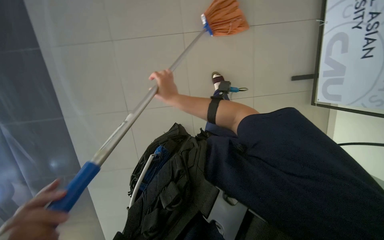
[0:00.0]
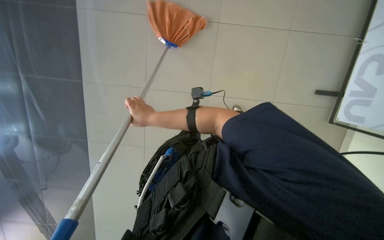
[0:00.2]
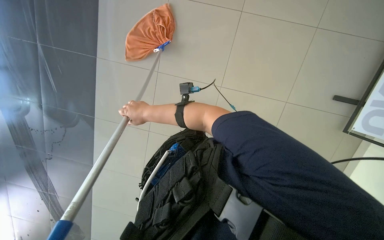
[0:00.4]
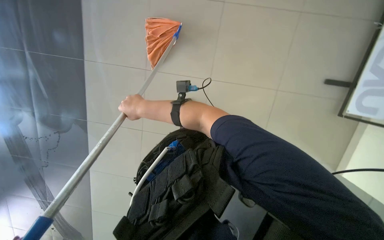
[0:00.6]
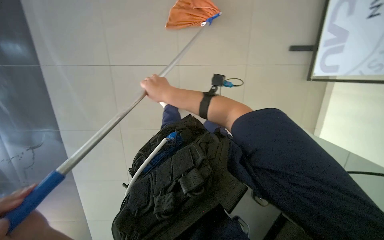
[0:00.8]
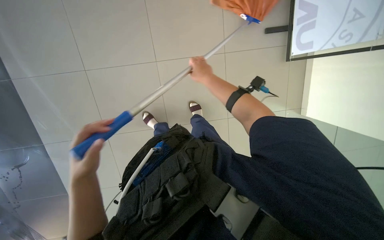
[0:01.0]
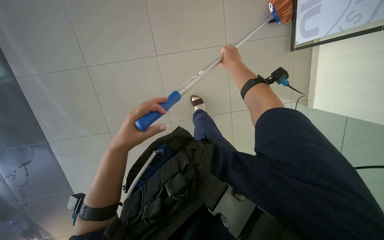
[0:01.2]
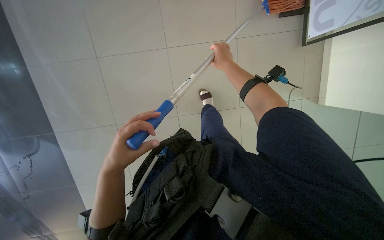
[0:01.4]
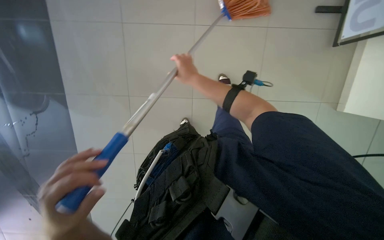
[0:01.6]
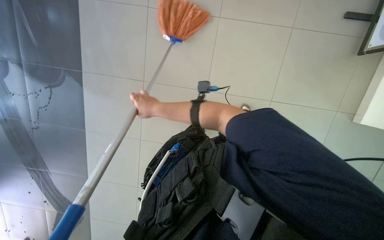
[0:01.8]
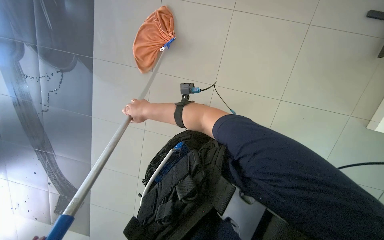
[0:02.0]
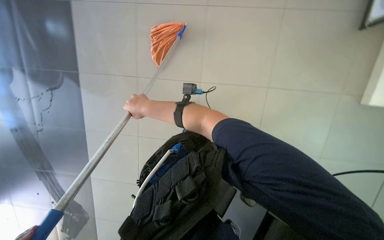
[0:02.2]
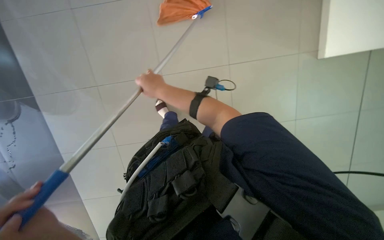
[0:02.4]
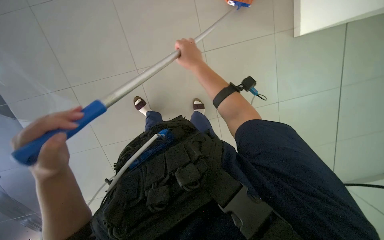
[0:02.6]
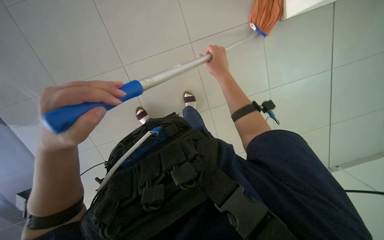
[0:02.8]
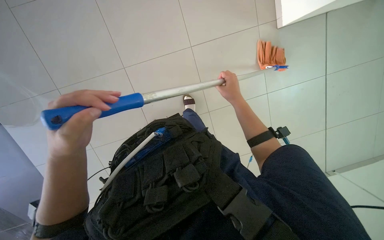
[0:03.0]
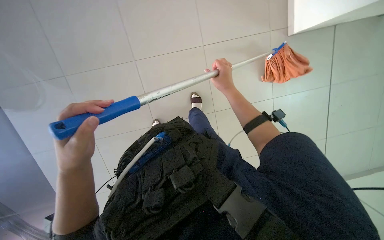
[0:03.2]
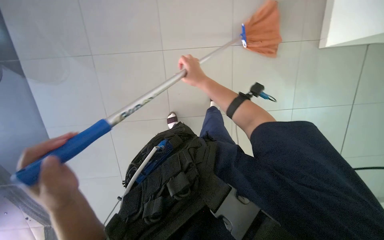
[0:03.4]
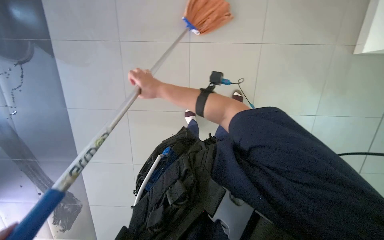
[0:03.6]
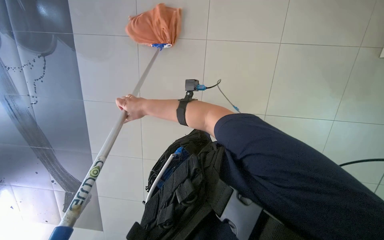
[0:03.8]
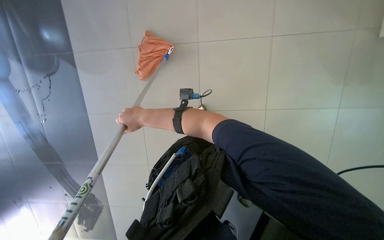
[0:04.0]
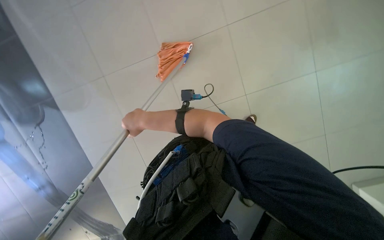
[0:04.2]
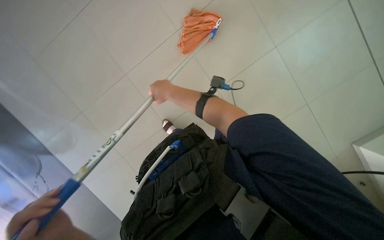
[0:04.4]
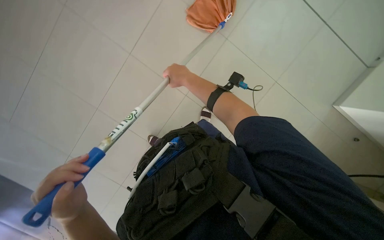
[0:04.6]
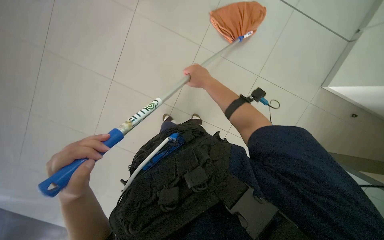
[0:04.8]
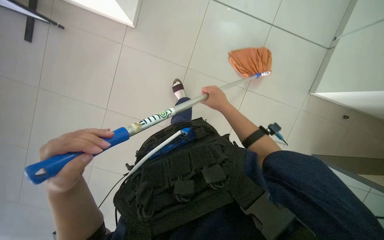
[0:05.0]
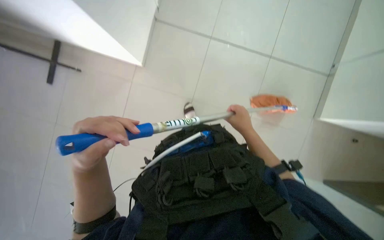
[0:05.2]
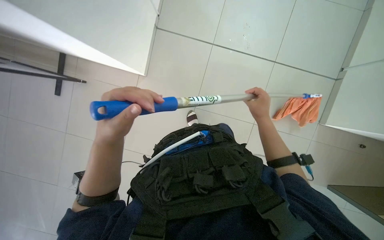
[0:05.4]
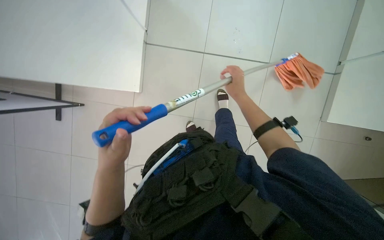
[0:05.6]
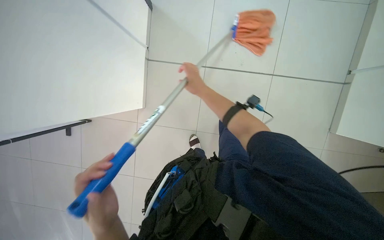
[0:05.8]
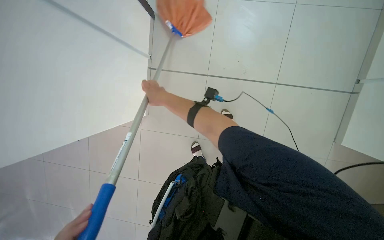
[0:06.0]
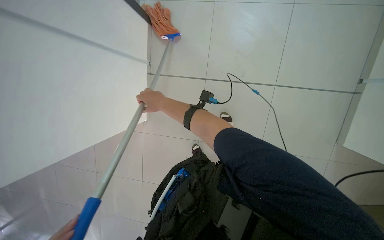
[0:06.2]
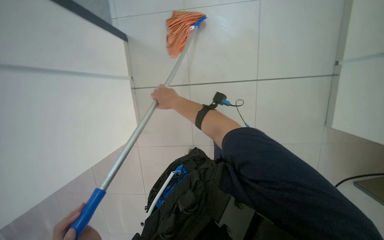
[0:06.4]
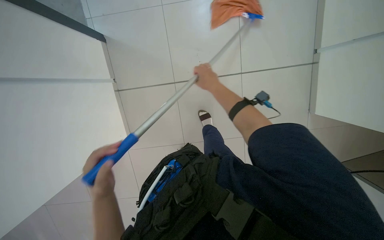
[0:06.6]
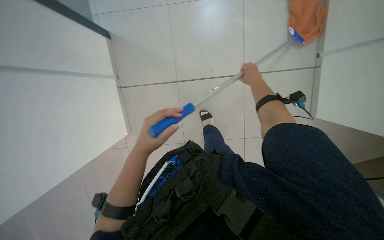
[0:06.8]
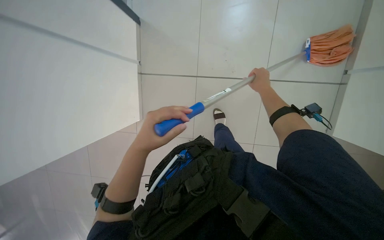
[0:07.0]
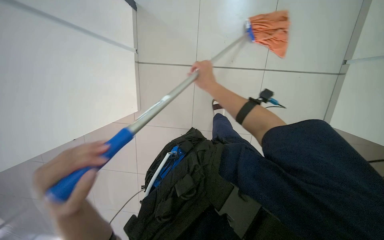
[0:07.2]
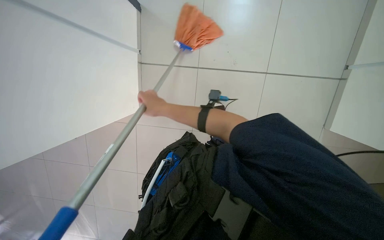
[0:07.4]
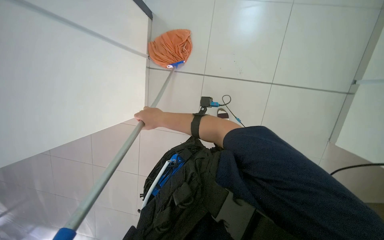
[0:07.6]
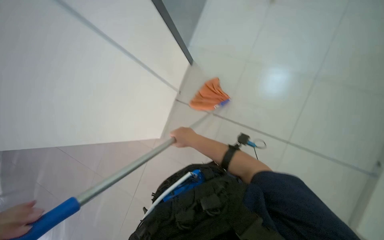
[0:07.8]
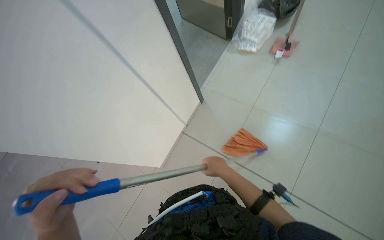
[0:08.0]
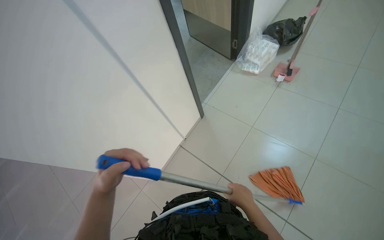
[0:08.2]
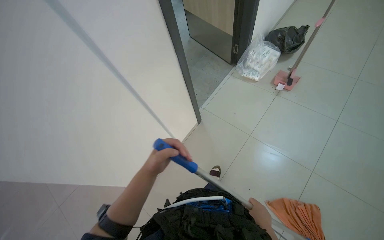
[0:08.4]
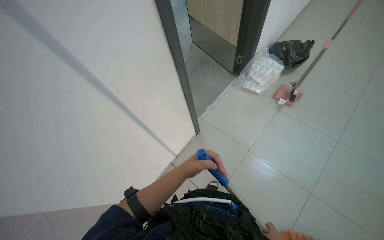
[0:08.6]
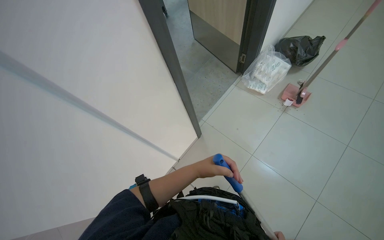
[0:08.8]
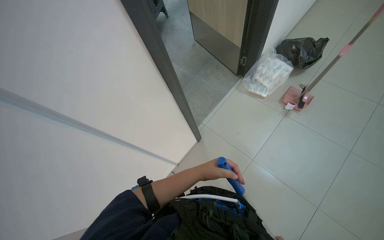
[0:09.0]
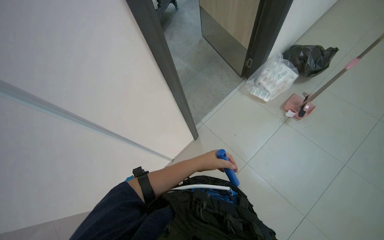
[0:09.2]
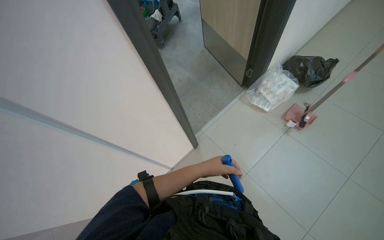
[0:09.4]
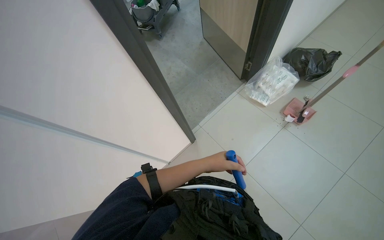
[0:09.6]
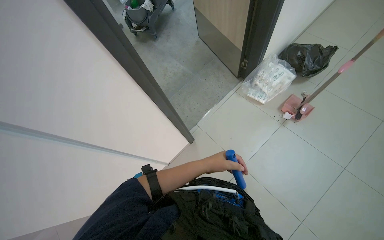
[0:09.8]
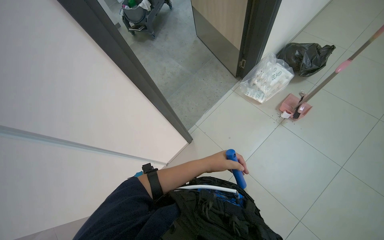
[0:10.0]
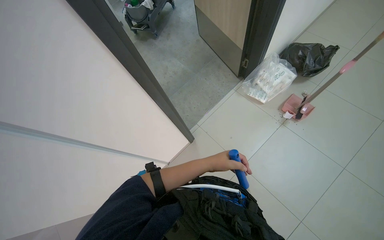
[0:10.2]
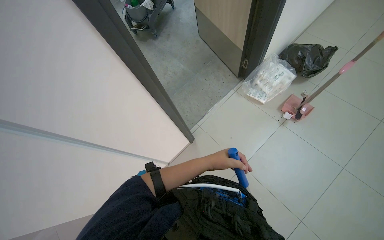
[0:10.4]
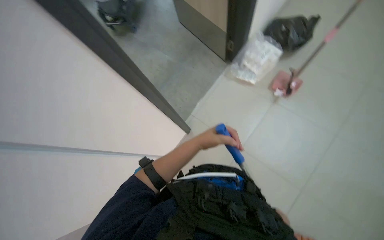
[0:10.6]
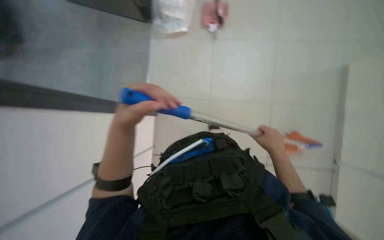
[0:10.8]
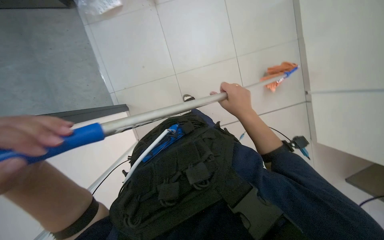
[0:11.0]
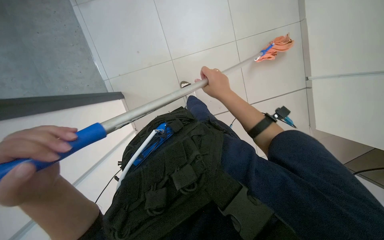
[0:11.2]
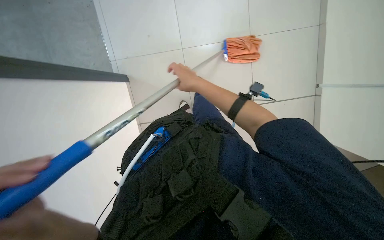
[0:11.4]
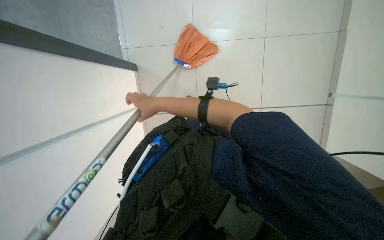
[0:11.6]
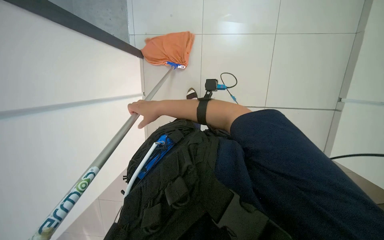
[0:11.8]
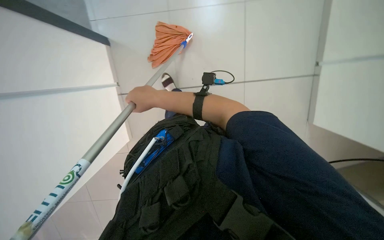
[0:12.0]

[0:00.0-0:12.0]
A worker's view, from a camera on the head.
Job: mopping floor.
The whole recording: Mopping floor. The worker continues mopping the tiled floor with a white mop head.
0:00.0 to 0:01.6: The wearer looks some 15 degrees further downward. The scene rotates counterclockwise by some 30 degrees. The right hand moves left and right over some 30 cm, changing direction 2 times.
0:03.0 to 0:04.4: The camera is aimed some 30 degrees further to the left.
0:04.4 to 0:06.0: The view tips upward by about 10 degrees. The right hand travels to the right and back again, about 10 cm each way.
0:10.4 to 0:12.0: The wearer's head swings about 70 degrees to the right. The view tilts approximately 25 degrees downward.

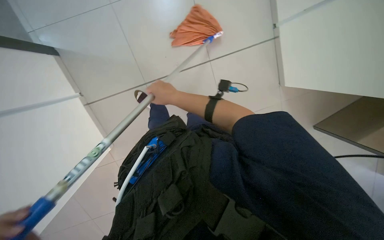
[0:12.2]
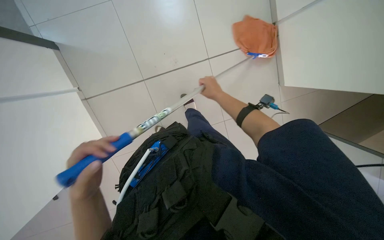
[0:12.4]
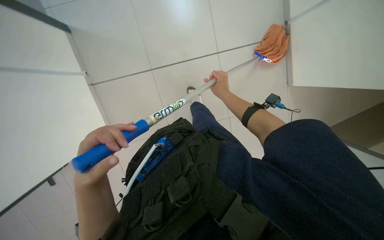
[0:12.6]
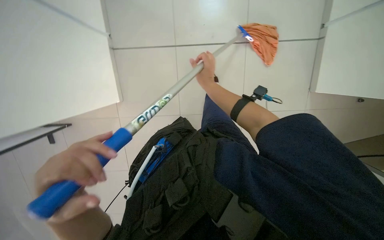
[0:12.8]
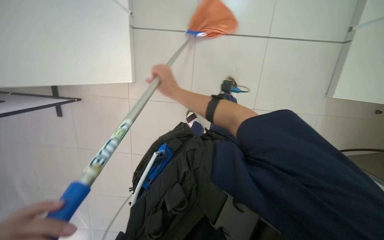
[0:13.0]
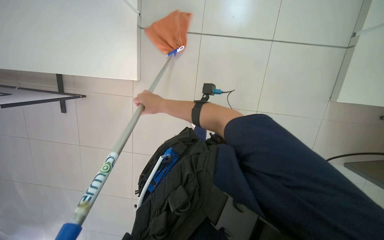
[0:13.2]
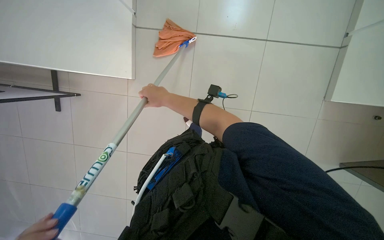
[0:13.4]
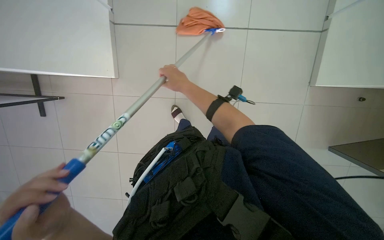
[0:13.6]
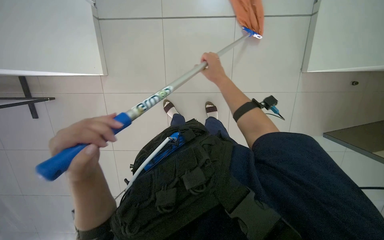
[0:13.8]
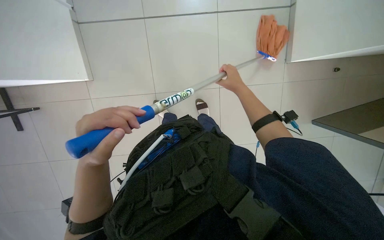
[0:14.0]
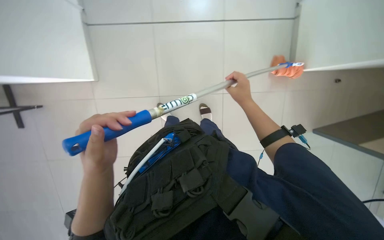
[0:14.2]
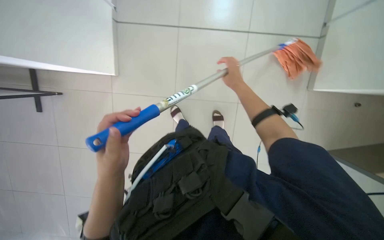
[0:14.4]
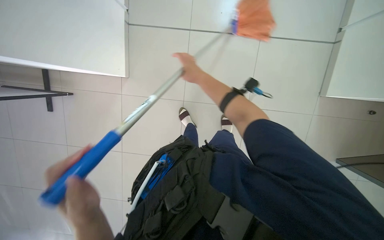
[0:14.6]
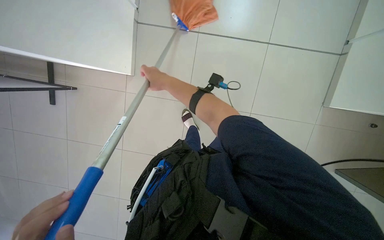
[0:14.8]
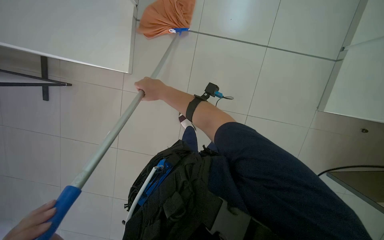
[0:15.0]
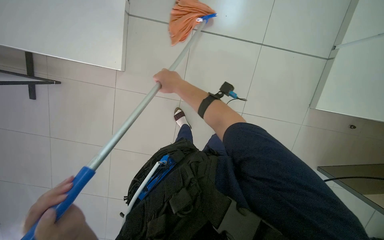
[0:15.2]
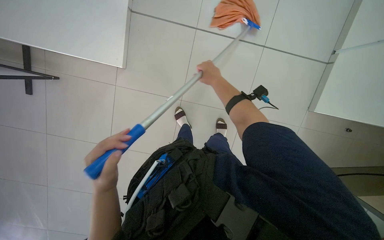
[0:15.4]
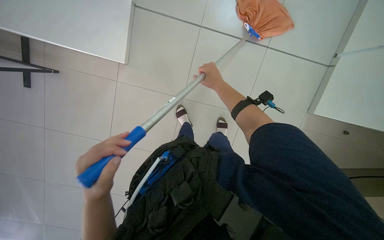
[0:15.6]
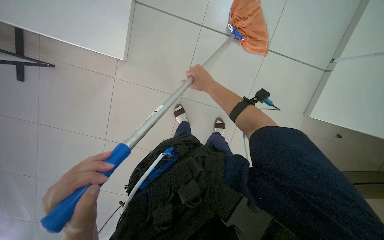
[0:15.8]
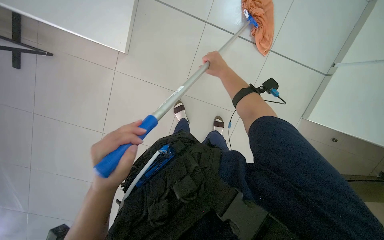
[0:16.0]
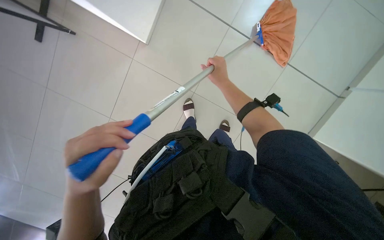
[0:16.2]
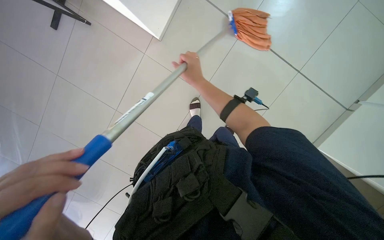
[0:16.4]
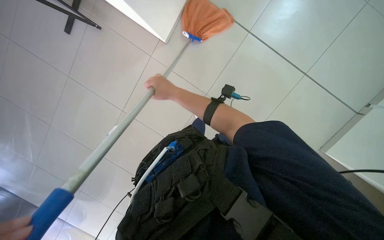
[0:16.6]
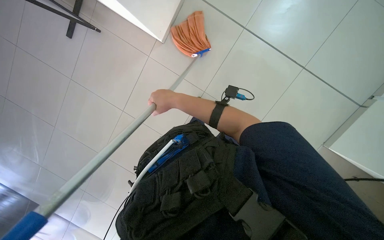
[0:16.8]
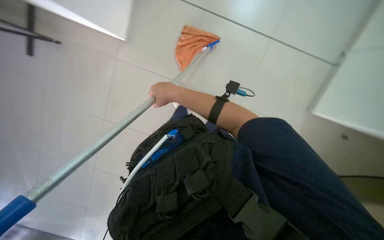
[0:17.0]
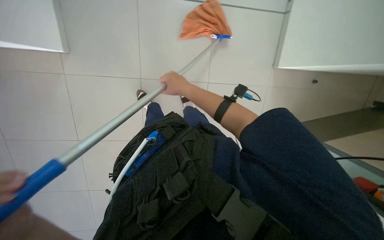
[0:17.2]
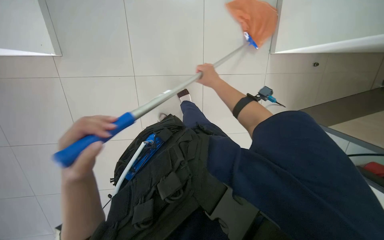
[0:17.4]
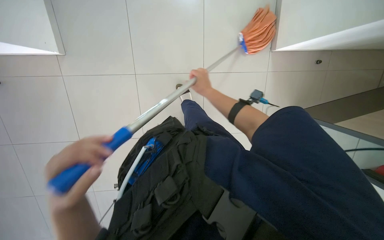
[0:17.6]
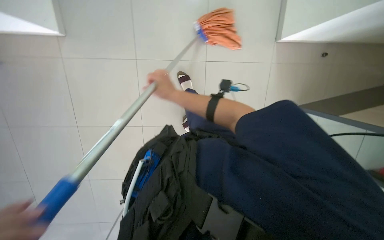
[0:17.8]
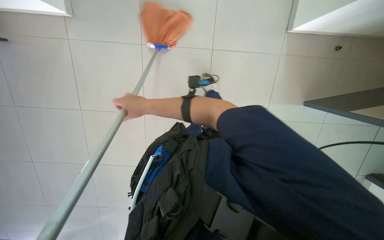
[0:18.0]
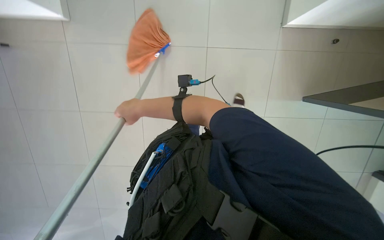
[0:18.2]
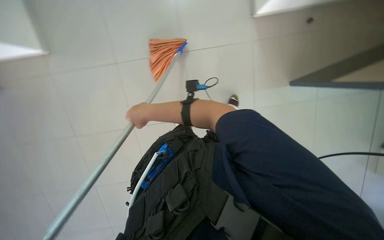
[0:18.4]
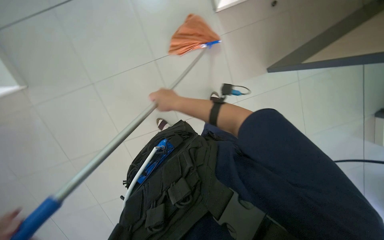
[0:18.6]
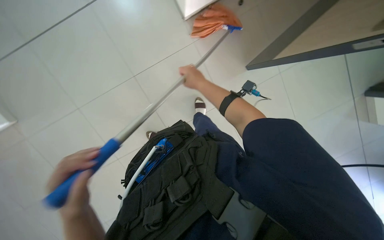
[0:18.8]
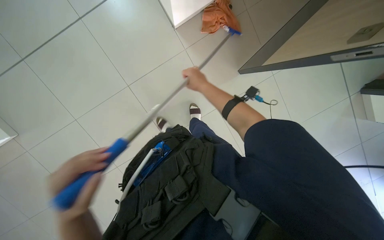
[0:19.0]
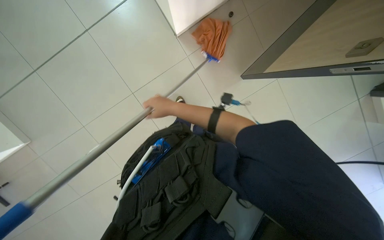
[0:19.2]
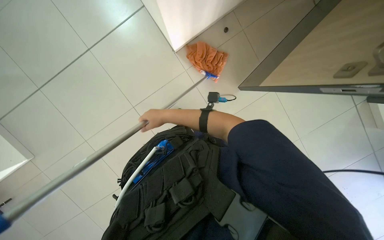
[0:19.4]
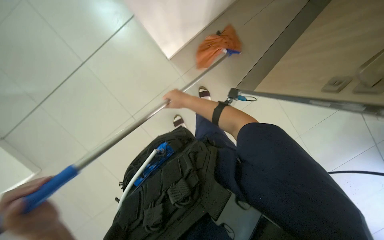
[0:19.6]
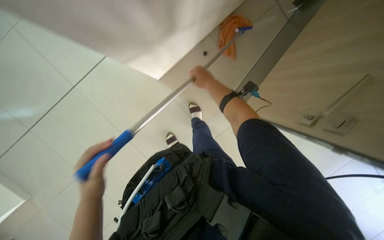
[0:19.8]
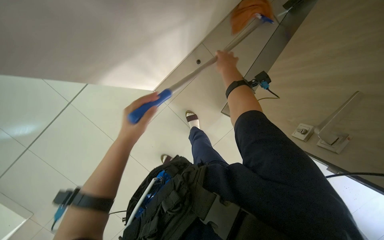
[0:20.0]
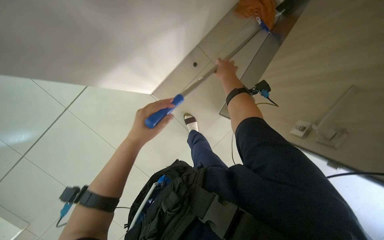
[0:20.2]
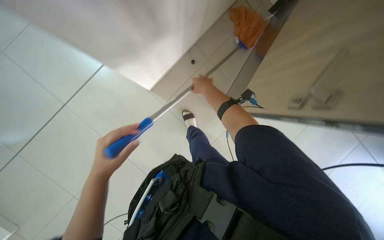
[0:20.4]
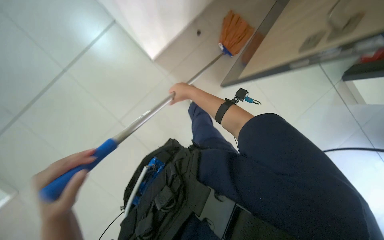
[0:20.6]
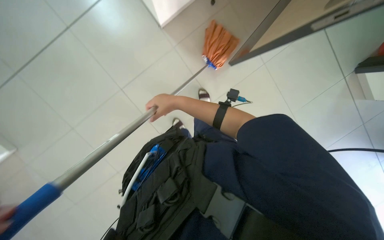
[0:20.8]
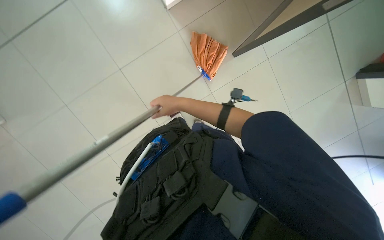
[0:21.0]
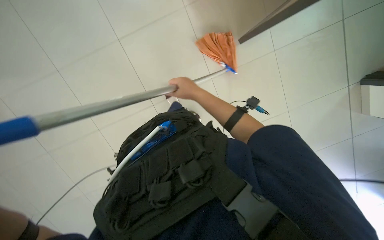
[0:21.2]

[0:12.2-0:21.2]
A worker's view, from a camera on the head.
Job: mopping floor.
The whole recording: Mopping floor. The worker continues mopping the tiled floor with a white mop head.
0:12.2 to 0:13.8: The right hand moves left and right over approximately 20 cm, changing direction 2 times.
0:15.2 to 0:16.6: The camera pitches downward, by about 15 degrees. The right hand reaches some 5 cm to the right, then returns.
0:16.6 to 0:18.2: The camera pitches downward, by roughly 15 degrees.
0:18.2 to 0:19.8: The right hand swings left and right, approximately 20 cm each way, with 2 reversals.
0:19.8 to 0:21.2: The right hand reaches about 5 cm to the left, then returns.
